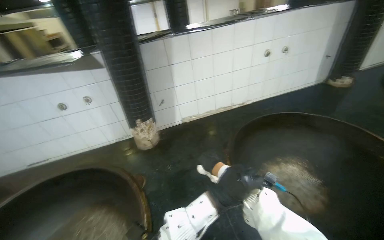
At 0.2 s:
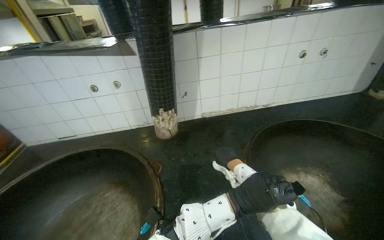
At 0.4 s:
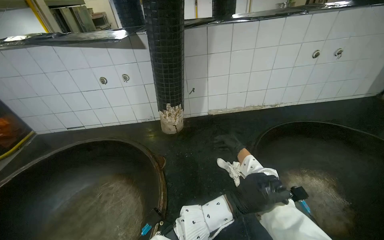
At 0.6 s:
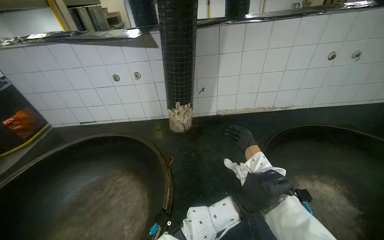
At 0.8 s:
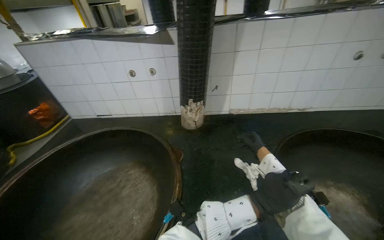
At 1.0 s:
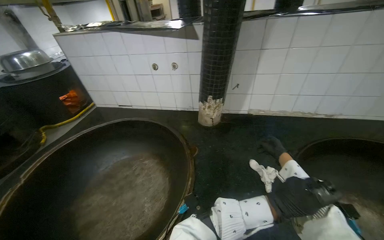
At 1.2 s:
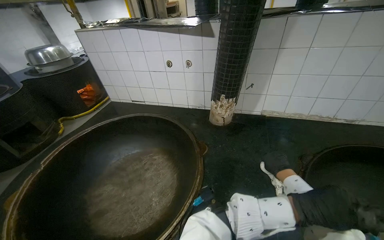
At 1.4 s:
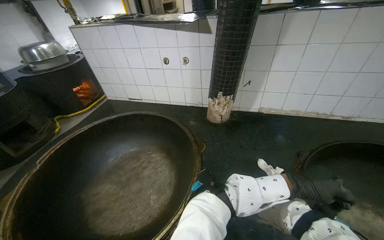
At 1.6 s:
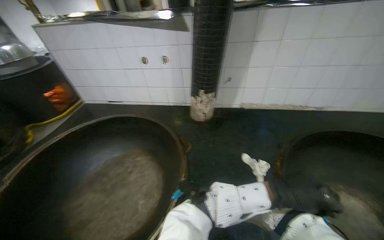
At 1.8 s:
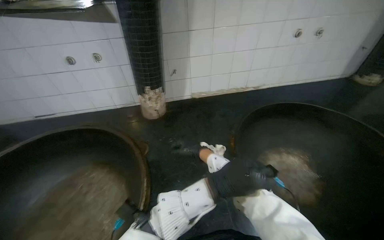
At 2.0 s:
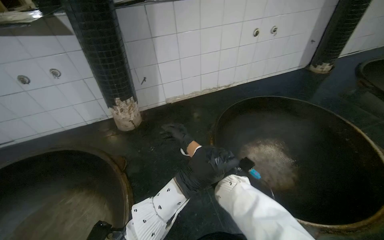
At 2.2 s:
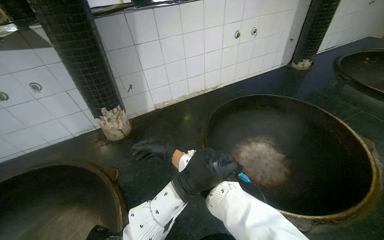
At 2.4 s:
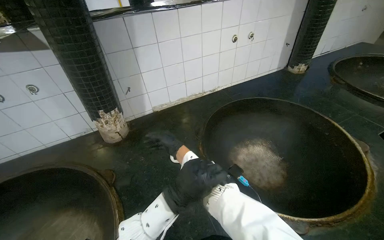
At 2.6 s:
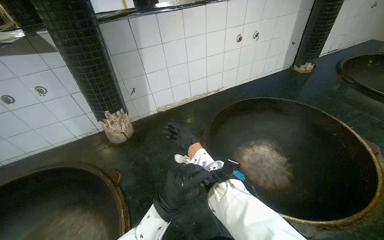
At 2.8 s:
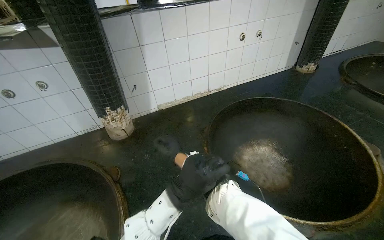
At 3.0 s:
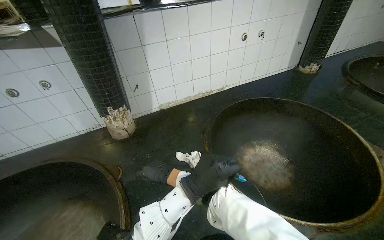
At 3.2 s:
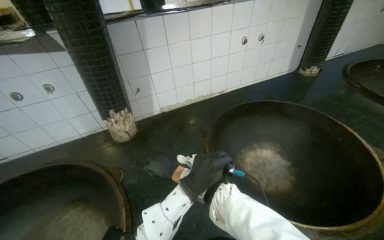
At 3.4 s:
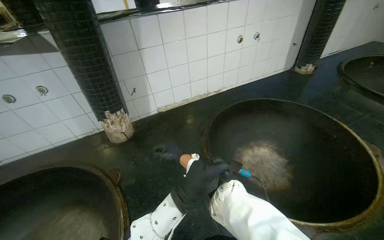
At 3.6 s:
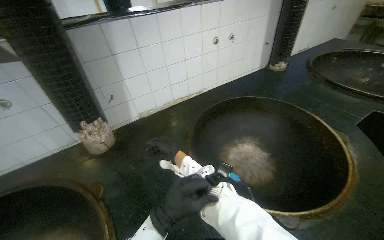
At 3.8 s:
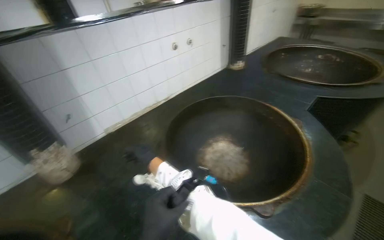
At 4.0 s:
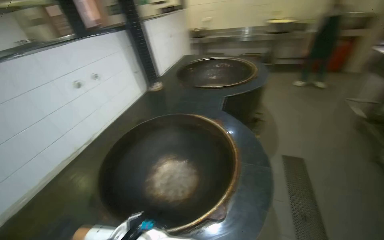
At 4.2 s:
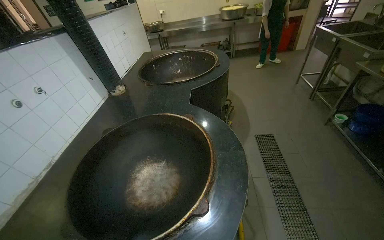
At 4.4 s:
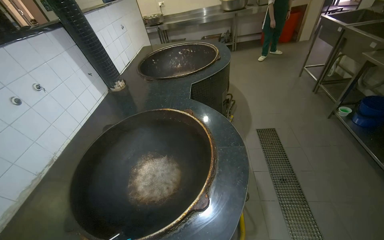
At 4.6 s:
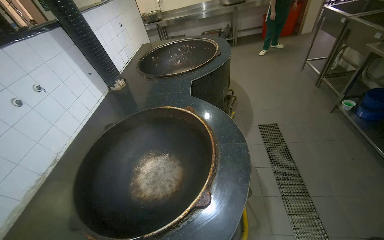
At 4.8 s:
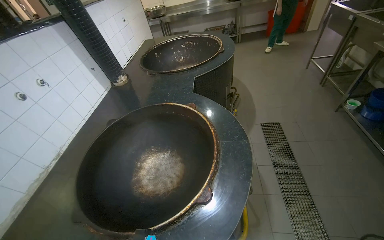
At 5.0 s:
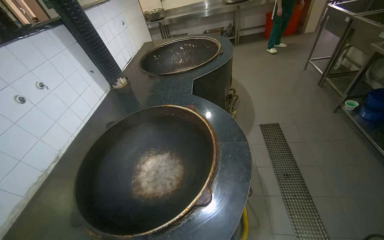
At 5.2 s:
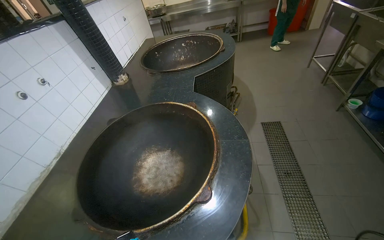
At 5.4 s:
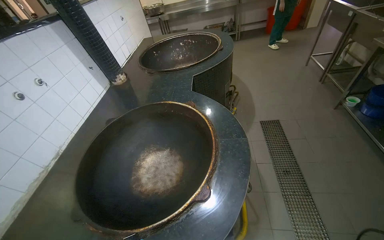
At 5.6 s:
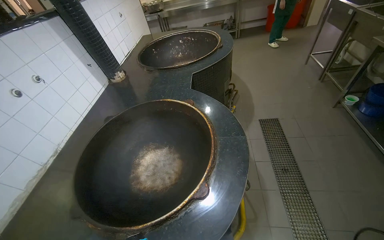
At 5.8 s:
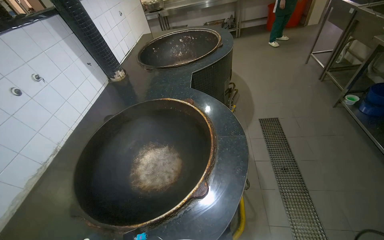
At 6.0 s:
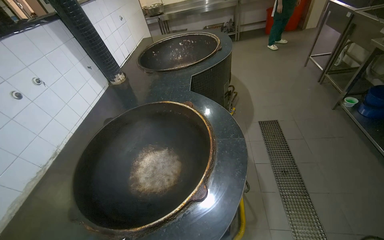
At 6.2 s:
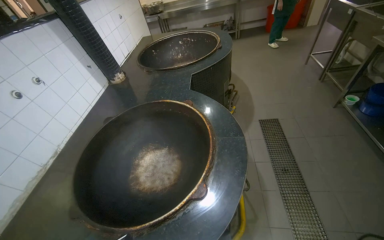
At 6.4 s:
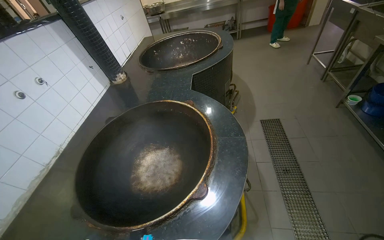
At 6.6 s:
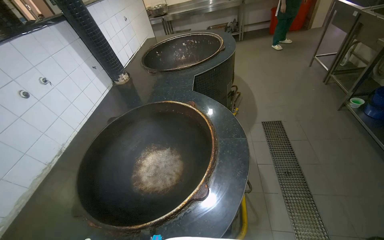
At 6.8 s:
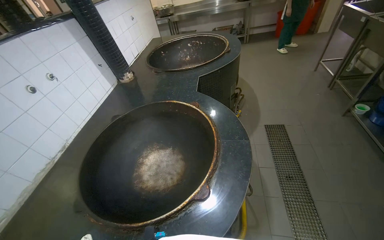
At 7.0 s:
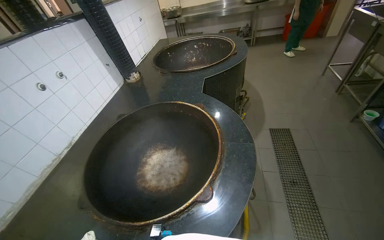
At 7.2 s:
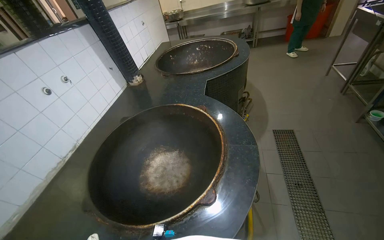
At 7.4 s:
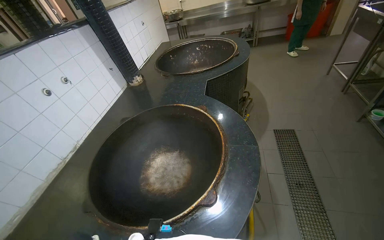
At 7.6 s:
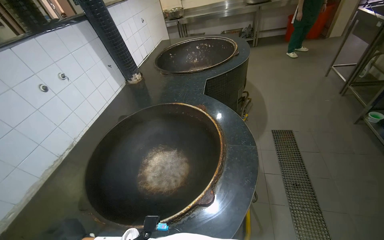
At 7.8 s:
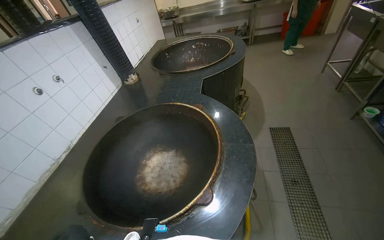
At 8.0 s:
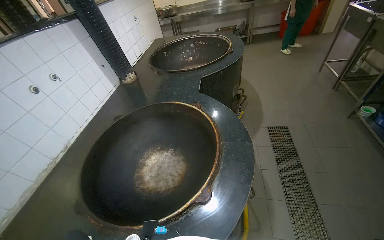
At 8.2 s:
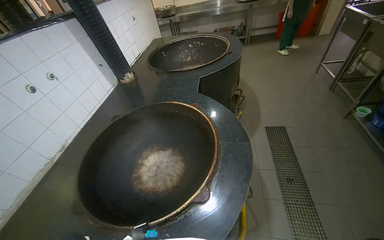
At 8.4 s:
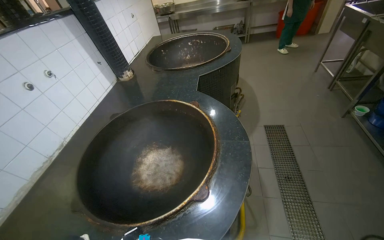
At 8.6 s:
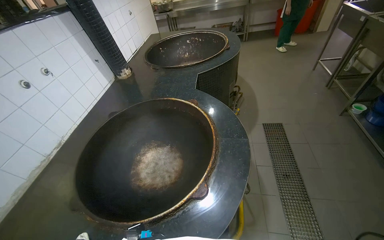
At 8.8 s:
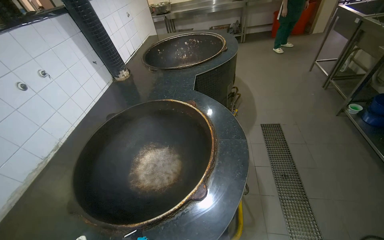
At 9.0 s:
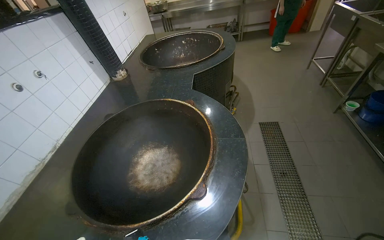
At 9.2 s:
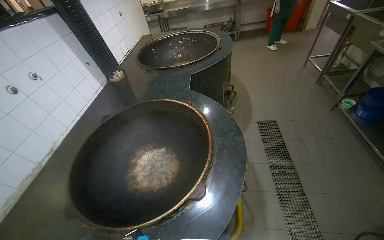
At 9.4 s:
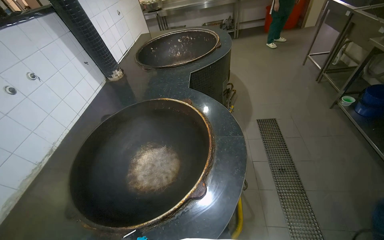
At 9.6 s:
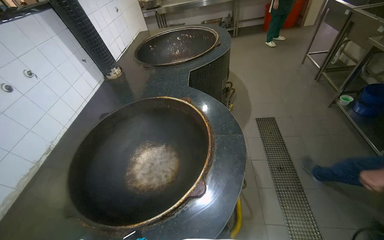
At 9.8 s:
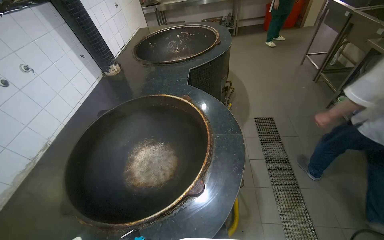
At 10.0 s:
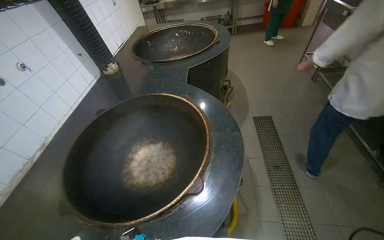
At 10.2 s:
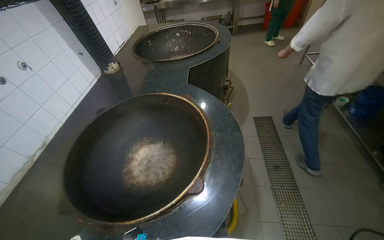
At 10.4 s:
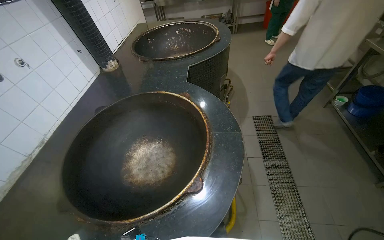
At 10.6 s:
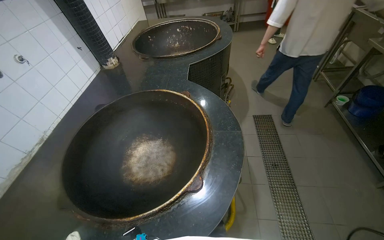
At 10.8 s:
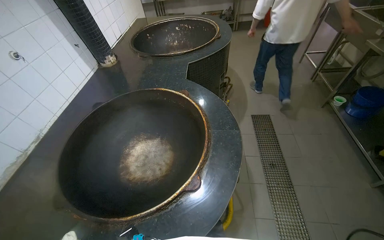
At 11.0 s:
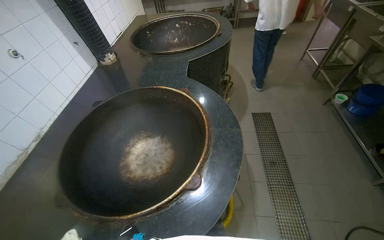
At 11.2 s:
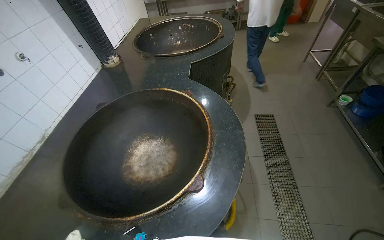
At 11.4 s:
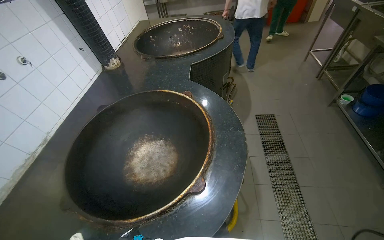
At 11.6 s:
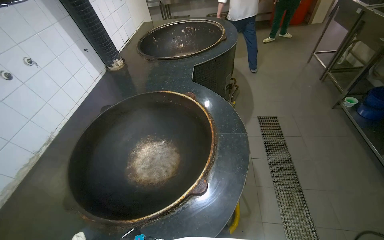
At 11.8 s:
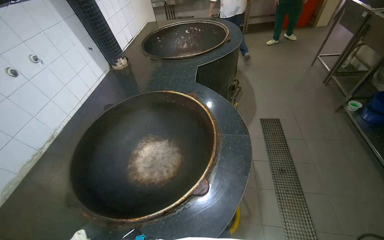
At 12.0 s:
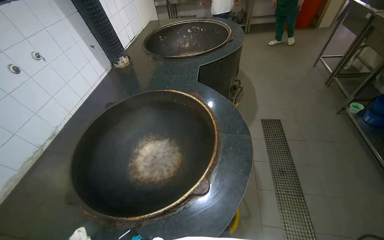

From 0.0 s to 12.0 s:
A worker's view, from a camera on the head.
Job: wiping surfaces.
The whole recording: Wiping kitchen countertop. The worker wipes the kitchen countertop around the large cooking pots with a white cloth.
From 0.0 s to 1.6 s: The wearer's head swings about 25 degrees to the left.
From 1.6 s to 3.0 s: The wearer's head swings approximately 30 degrees to the right.
From 3.0 s to 4.4 s: The head turns to the right by approximately 65 degrees.

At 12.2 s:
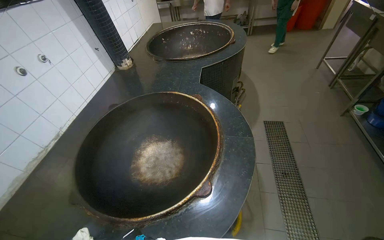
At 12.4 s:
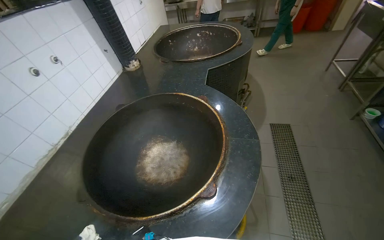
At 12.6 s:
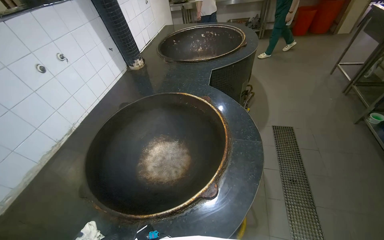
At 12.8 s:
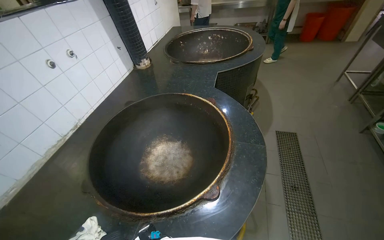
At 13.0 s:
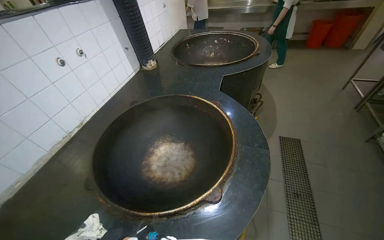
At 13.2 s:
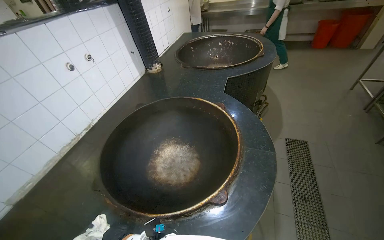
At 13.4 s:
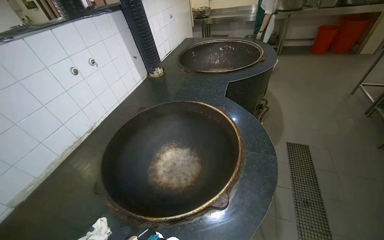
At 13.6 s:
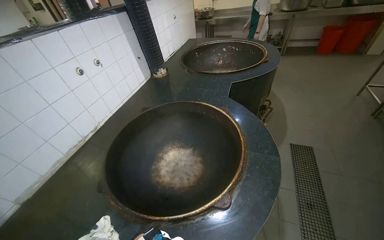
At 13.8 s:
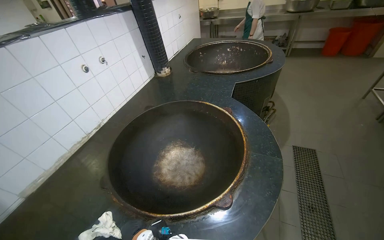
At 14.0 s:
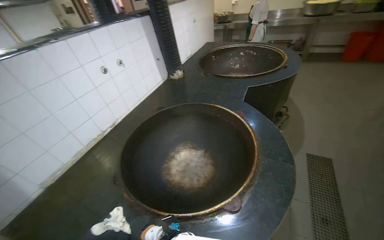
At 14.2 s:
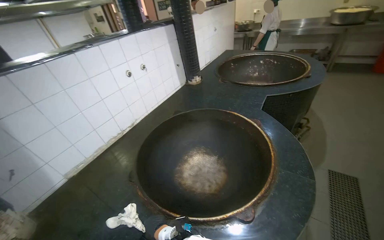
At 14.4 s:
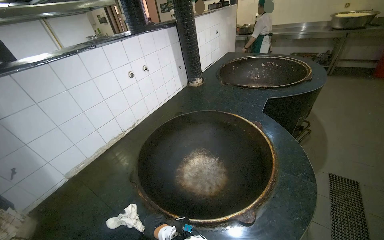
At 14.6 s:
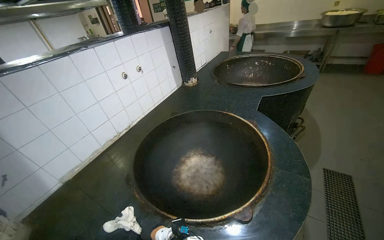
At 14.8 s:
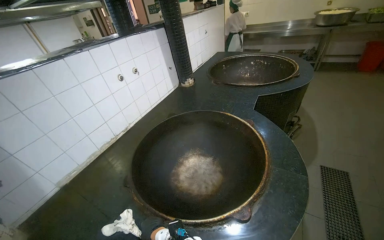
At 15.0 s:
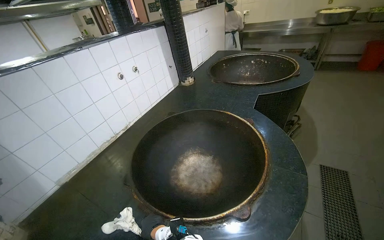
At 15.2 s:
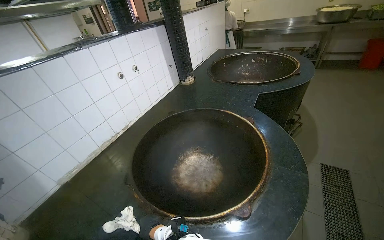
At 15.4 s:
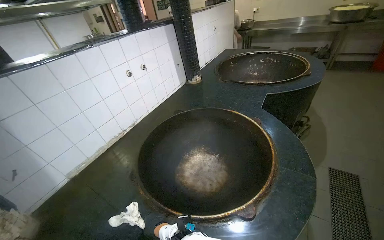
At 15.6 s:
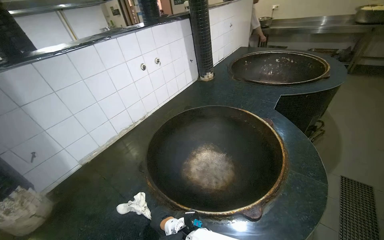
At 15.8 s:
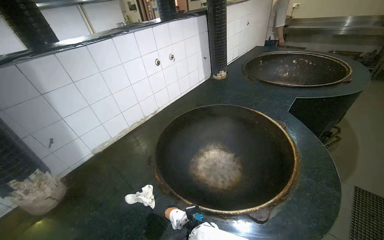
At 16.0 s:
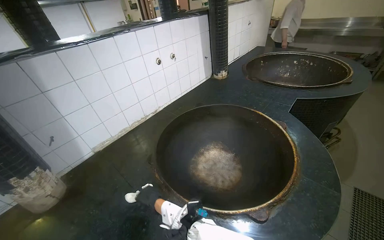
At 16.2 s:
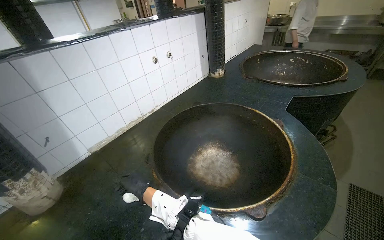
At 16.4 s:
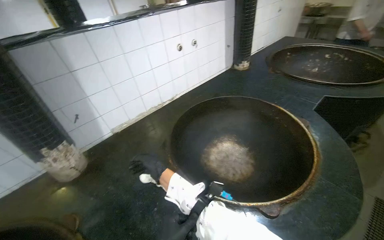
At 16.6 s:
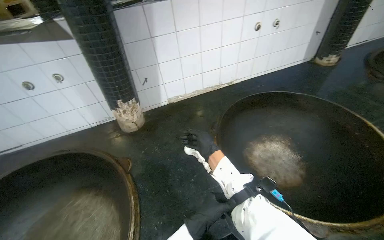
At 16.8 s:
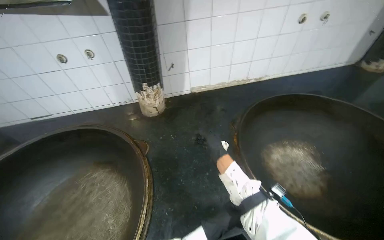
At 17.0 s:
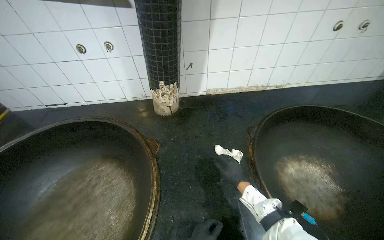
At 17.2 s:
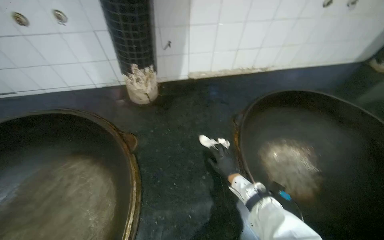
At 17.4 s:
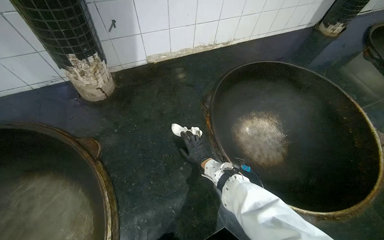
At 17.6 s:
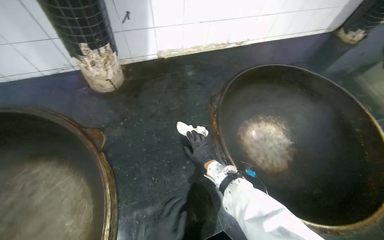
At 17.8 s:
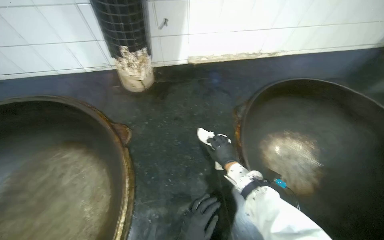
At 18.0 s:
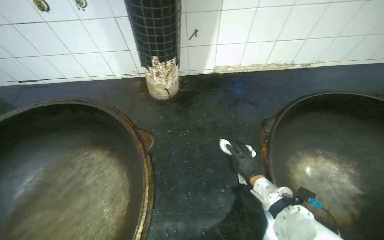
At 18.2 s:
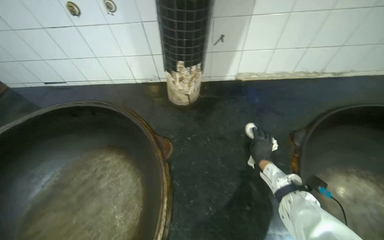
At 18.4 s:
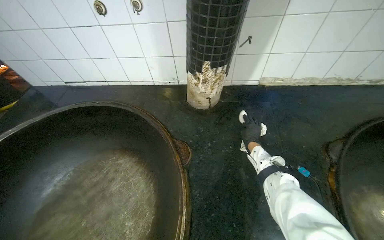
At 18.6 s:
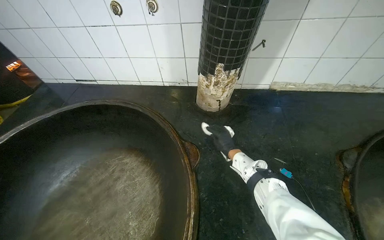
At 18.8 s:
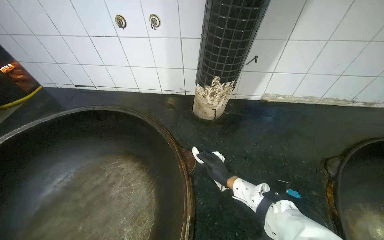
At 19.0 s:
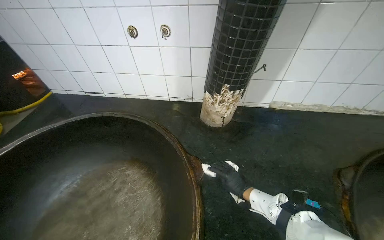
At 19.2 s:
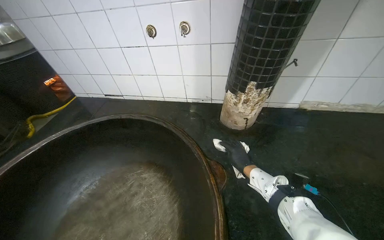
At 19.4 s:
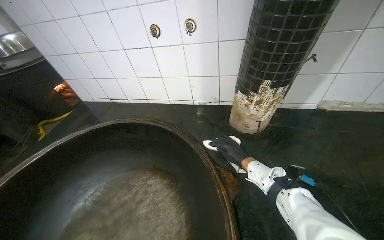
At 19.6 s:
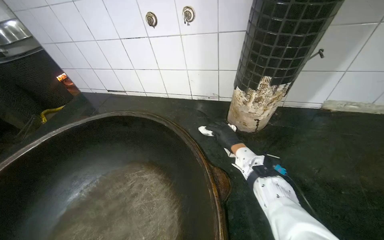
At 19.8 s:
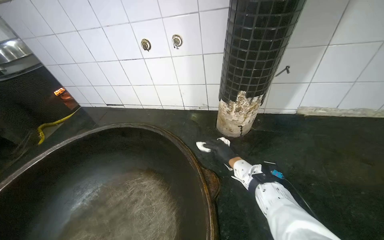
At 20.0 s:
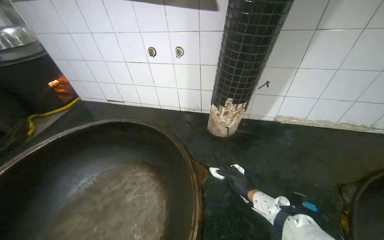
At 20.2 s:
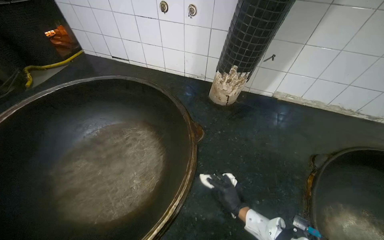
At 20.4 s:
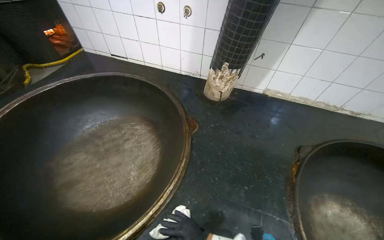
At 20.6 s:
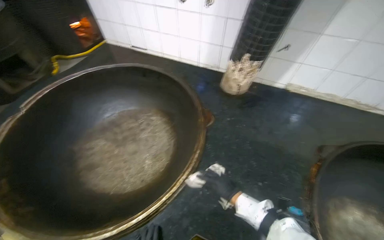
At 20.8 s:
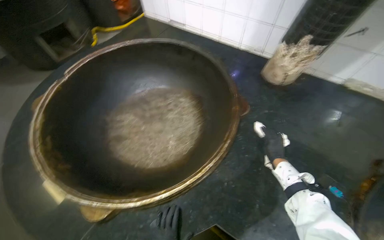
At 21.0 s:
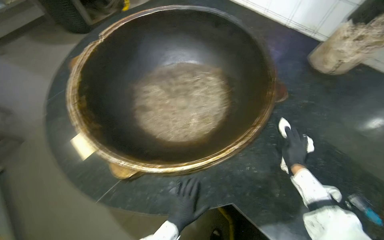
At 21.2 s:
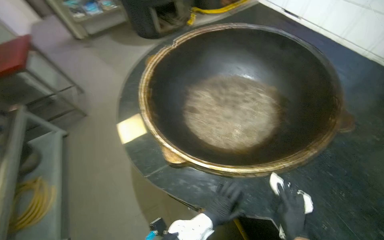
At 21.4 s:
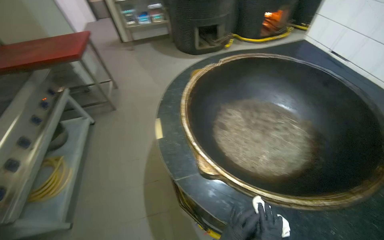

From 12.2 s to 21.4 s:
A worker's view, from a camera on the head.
Job: wiping surfaces.
The whole recording: Wiping kitchen countertop. The worker wipes the kitchen countertop around the large cooking pots with a white cloth.
From 15.2 s to 16.8 s: The wearer's head swings approximately 55 degrees to the left. The wearer looks roughly 15 degrees further downward.
From 18.4 s to 19.8 s: The right hand moves to the left, about 20 cm.
From 19.8 s to 21.4 s: The wearer moves roughly 60 cm. The wearer's head swings about 65 degrees to the left.
